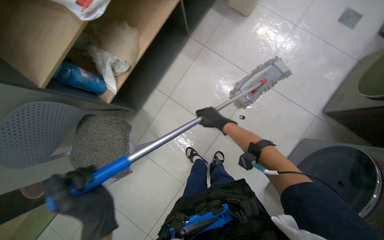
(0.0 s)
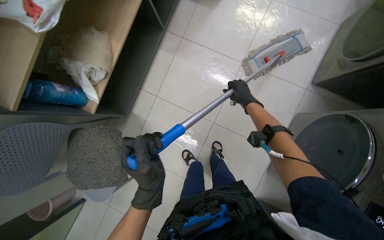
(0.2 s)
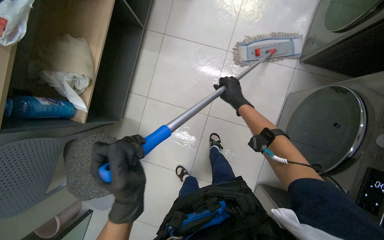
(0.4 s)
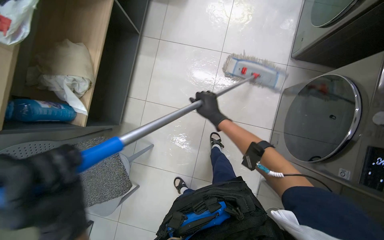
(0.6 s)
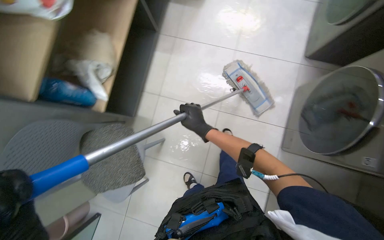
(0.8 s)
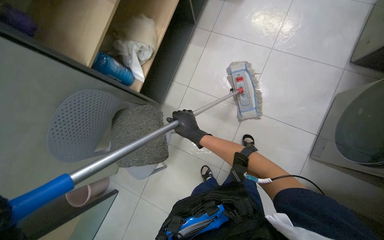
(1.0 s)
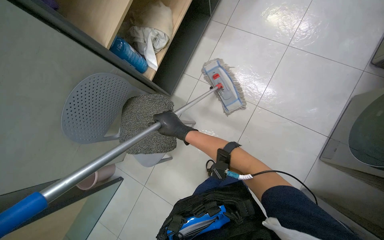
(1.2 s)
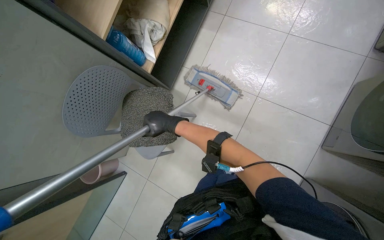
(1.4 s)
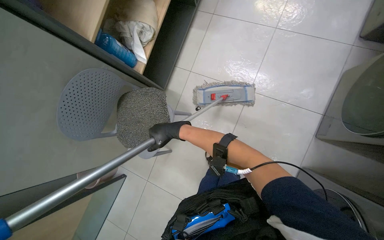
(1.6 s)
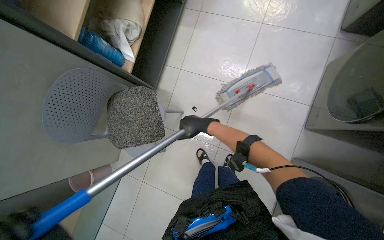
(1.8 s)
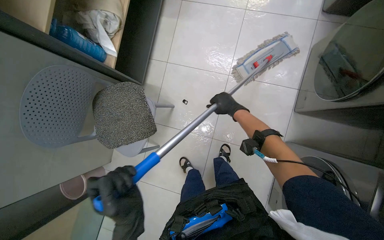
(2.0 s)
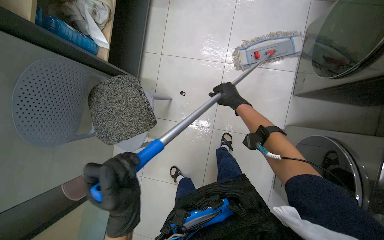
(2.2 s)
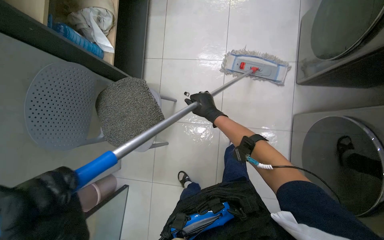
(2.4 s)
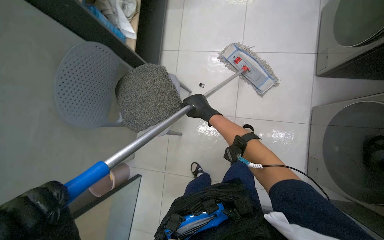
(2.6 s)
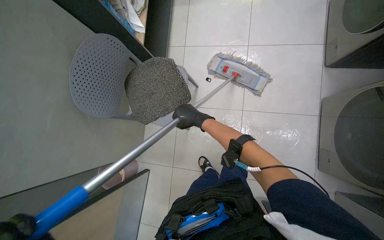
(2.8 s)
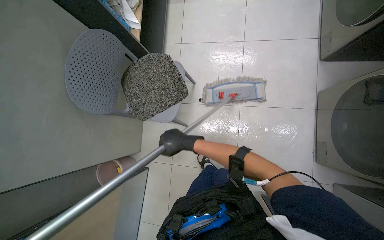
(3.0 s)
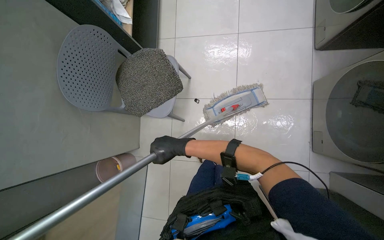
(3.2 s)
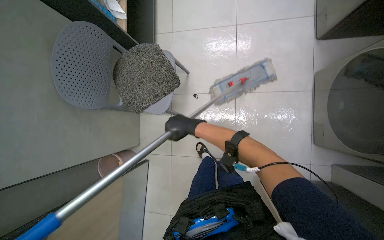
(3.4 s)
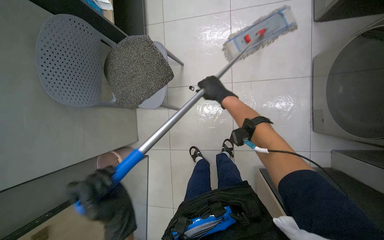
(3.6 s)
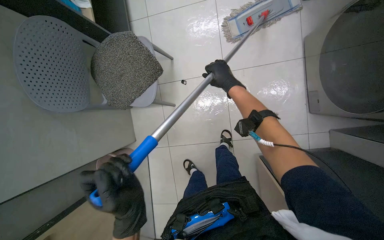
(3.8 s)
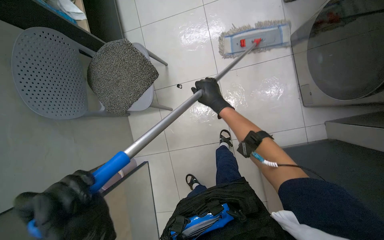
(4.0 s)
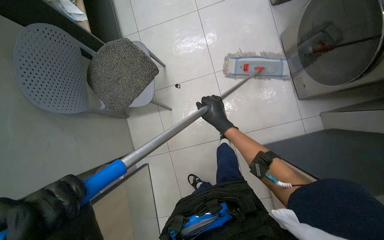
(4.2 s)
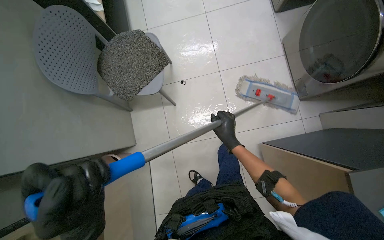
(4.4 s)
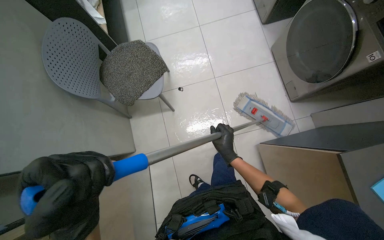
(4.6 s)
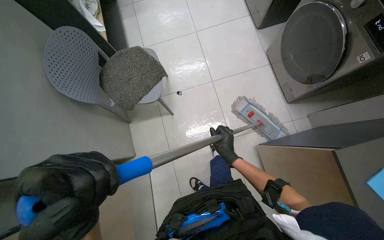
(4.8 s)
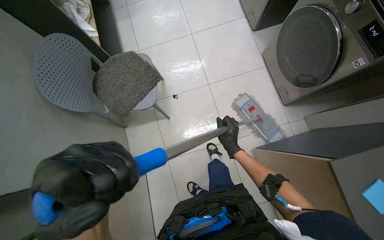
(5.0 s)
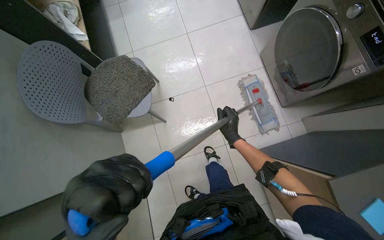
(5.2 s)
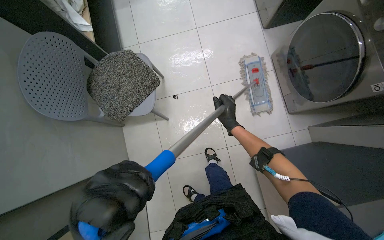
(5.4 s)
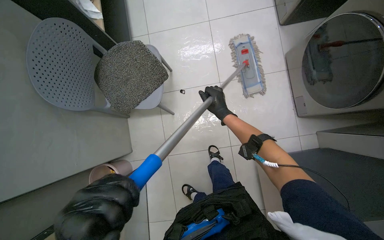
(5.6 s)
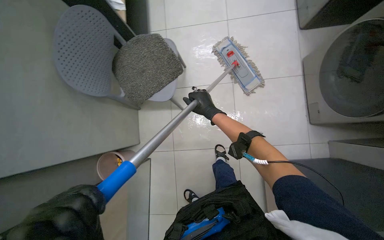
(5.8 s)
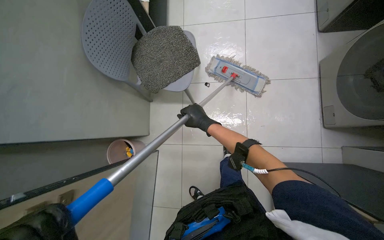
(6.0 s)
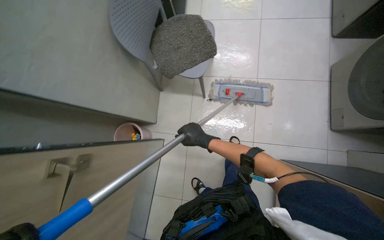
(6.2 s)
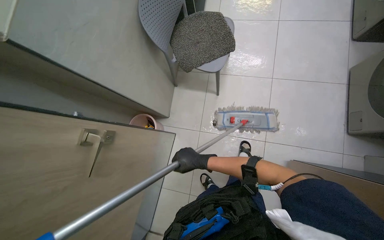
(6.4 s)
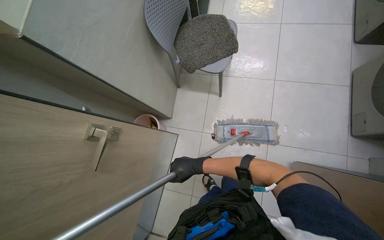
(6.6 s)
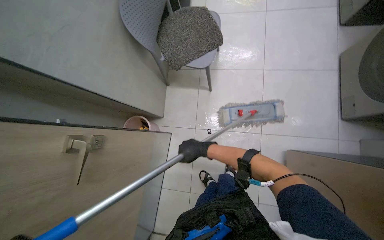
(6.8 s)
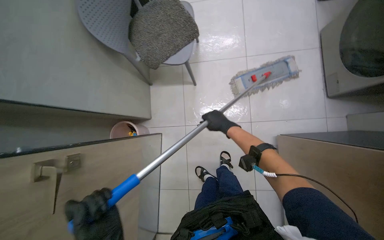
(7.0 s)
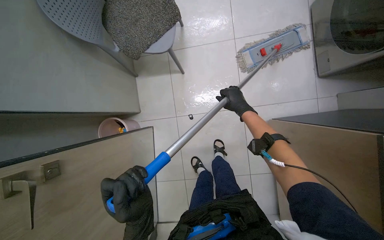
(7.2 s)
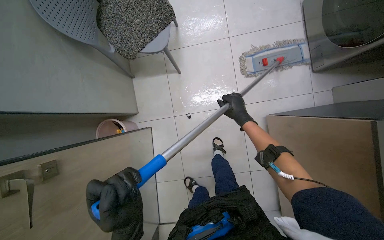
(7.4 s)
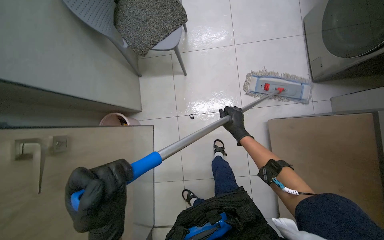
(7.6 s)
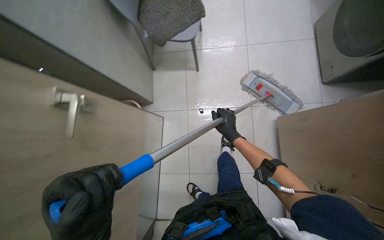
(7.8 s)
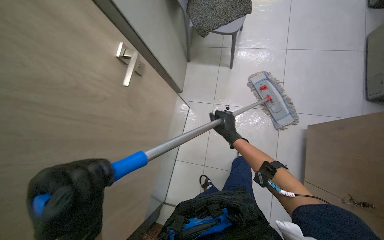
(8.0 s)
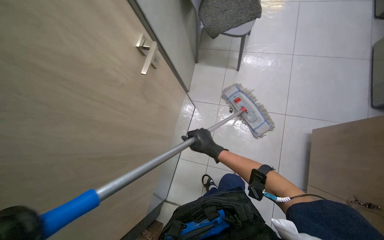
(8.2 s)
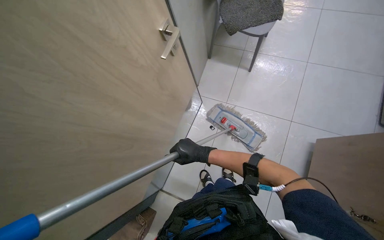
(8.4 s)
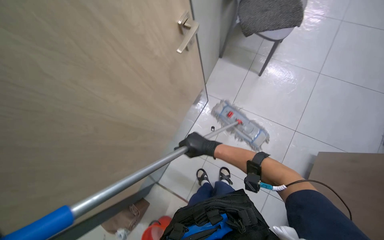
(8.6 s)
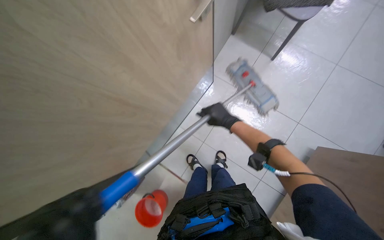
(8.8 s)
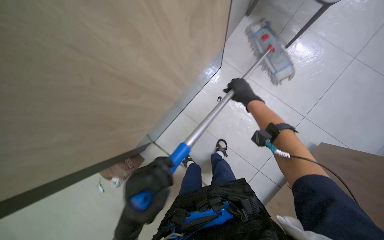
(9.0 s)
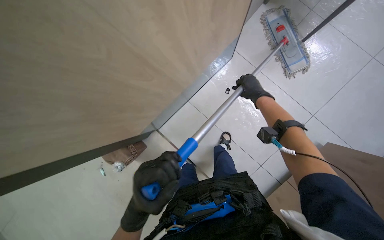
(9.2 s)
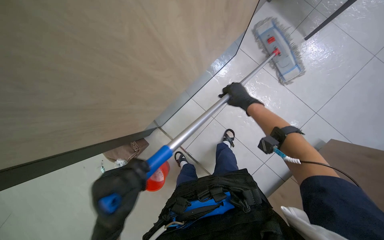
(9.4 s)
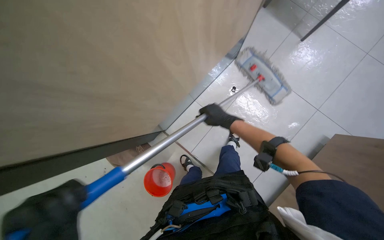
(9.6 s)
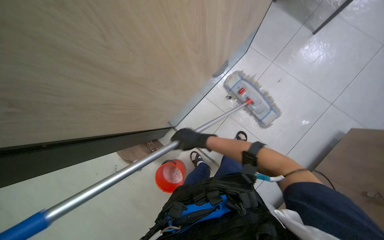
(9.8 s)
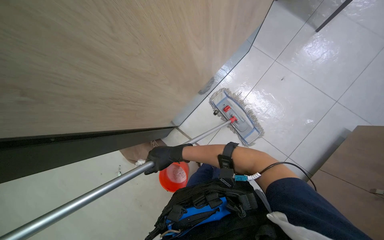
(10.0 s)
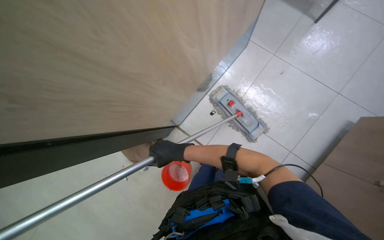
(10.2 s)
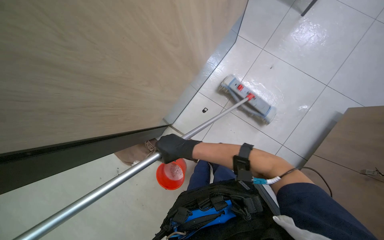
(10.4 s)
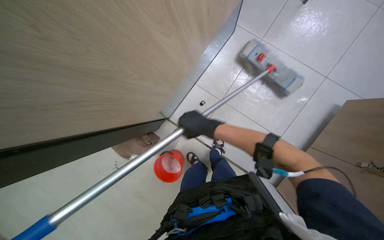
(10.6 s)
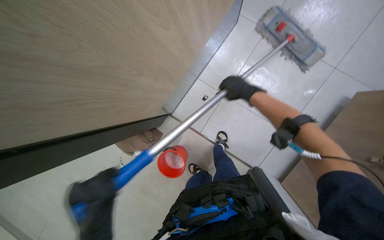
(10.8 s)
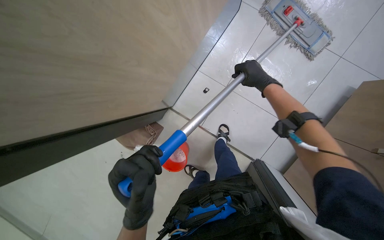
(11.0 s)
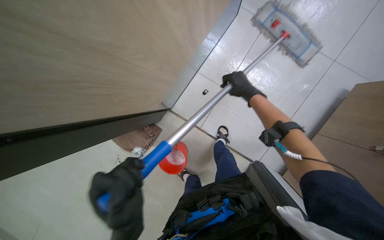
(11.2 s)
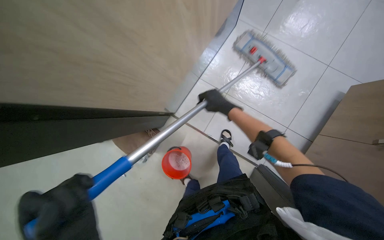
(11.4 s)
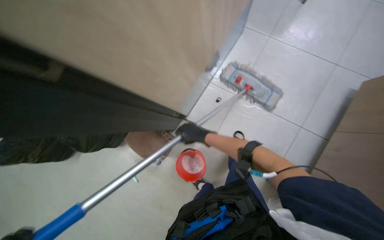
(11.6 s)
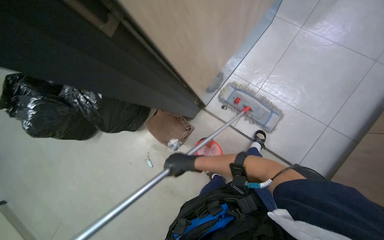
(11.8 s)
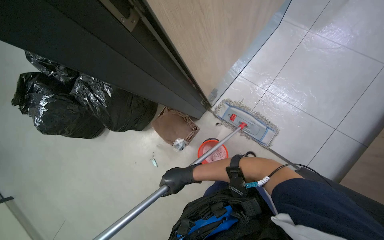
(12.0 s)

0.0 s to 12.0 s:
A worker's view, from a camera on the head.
Job: mopping floor.
The whole recording: Mopping laundry room floor. The worker continues mopping the tiled floor in the laundry room.
1.6 to 3.0 s: The right hand travels to the right and back again, approximately 35 cm each way.
3.0 to 4.4 s: The right hand moves to the right, some 15 cm, and reaches about 15 cm up the picture, then returns.
4.4 to 6.0 s: The right hand heads to the left and up the picture, covering approximately 20 cm.
6.0 to 7.6 s: The right hand goes up and down the picture, roughly 20 cm each way, reversing 2 times.
7.6 to 9.0 s: The camera travels roughly 40 cm. The scene turns about 40 degrees clockwise in the picture.
9.0 to 10.4 s: The right hand is displaced nearer to the camera, to the left and down the picture by some 30 cm.
10.4 to 12.0 s: The right hand travels up the picture and back again, approximately 20 cm each way.

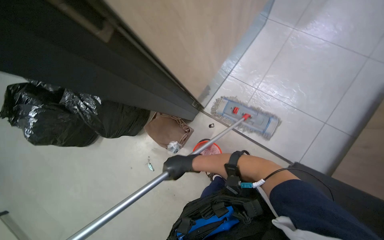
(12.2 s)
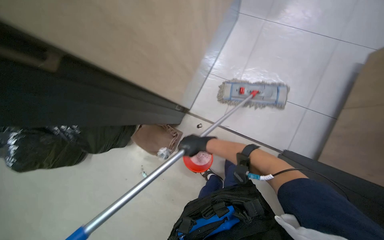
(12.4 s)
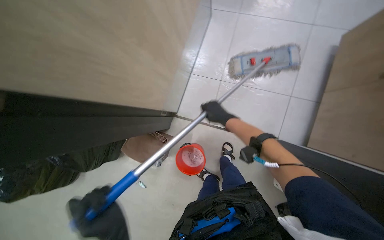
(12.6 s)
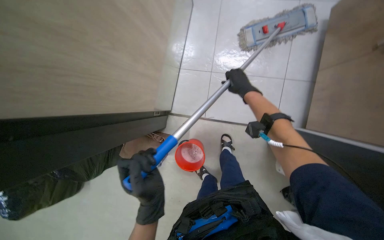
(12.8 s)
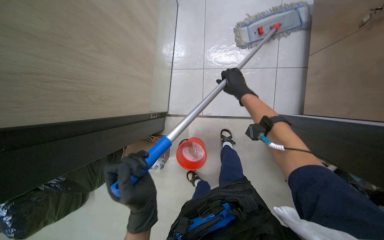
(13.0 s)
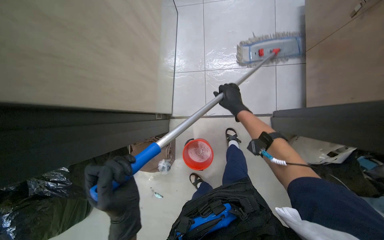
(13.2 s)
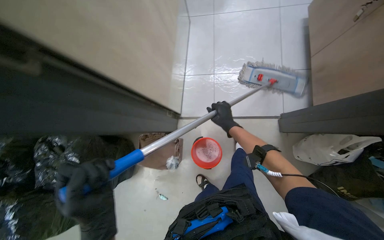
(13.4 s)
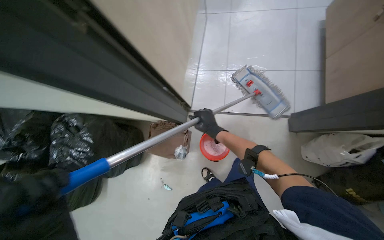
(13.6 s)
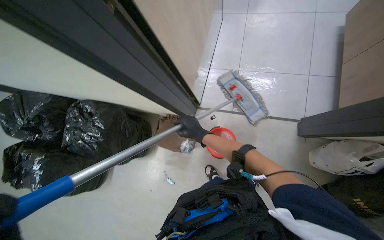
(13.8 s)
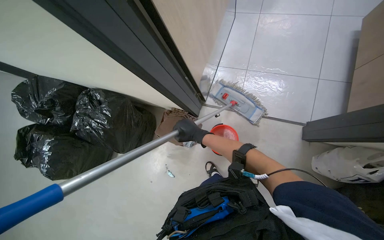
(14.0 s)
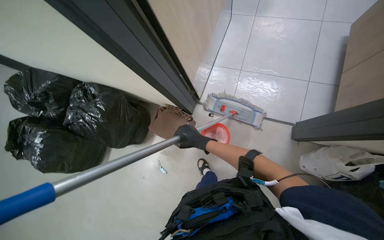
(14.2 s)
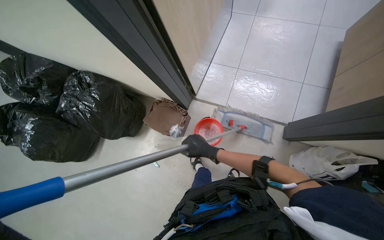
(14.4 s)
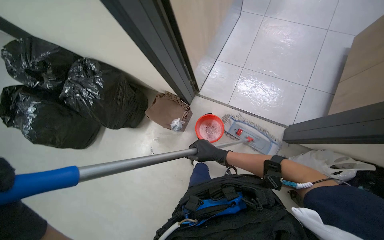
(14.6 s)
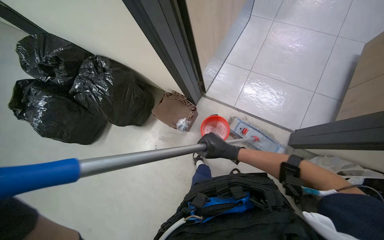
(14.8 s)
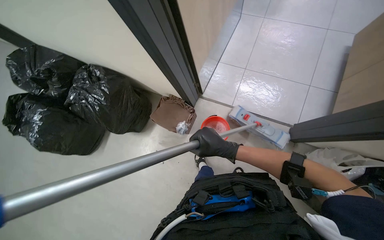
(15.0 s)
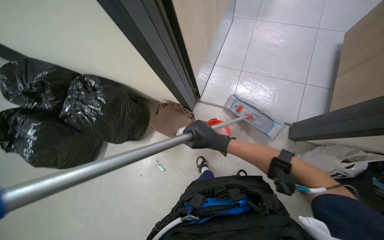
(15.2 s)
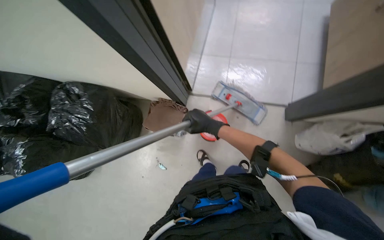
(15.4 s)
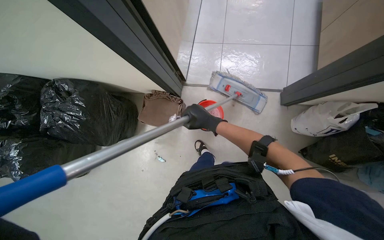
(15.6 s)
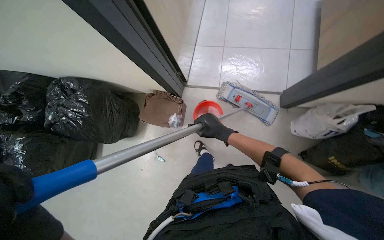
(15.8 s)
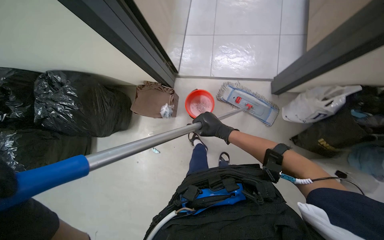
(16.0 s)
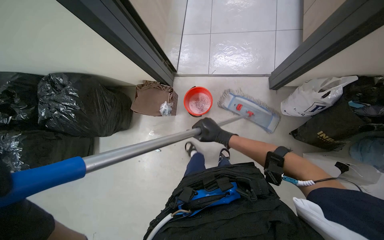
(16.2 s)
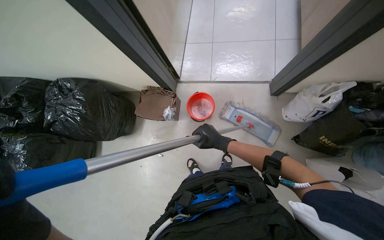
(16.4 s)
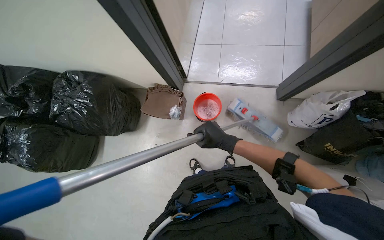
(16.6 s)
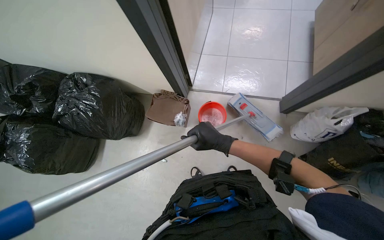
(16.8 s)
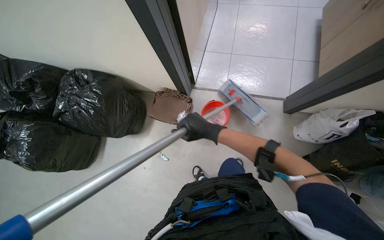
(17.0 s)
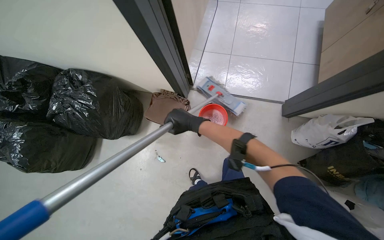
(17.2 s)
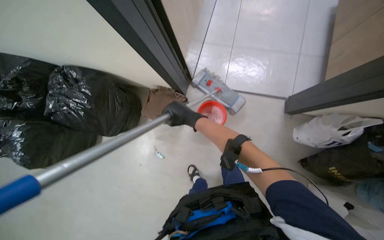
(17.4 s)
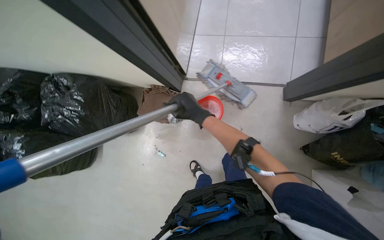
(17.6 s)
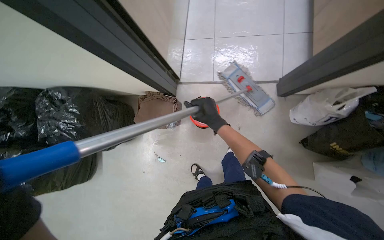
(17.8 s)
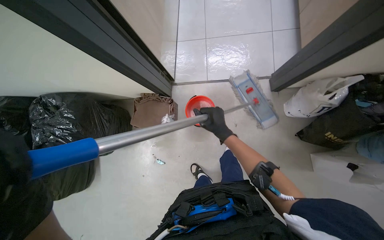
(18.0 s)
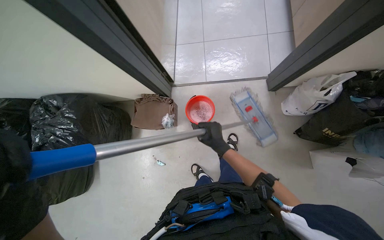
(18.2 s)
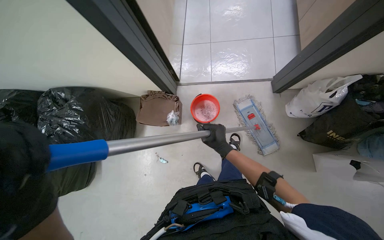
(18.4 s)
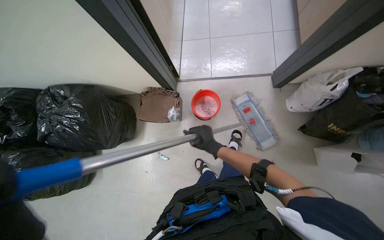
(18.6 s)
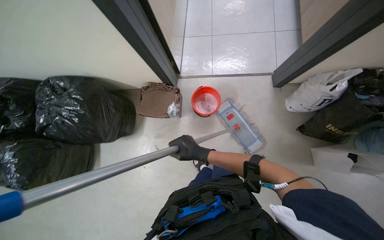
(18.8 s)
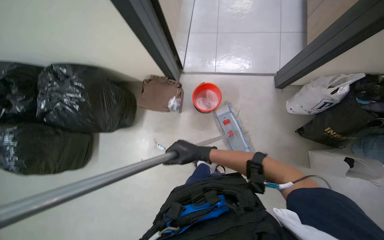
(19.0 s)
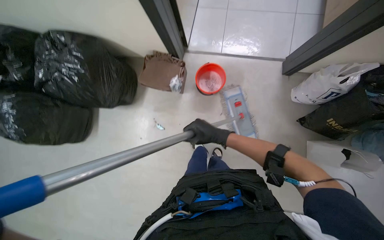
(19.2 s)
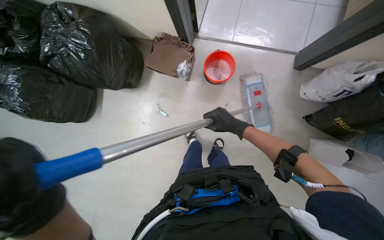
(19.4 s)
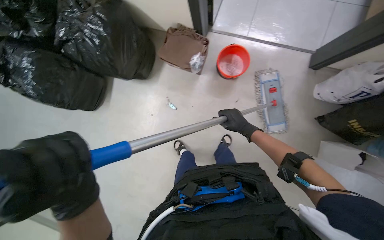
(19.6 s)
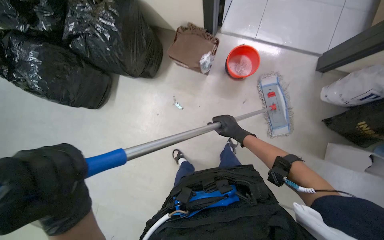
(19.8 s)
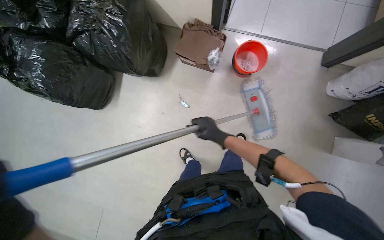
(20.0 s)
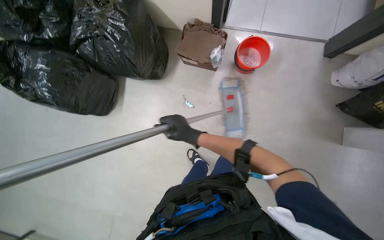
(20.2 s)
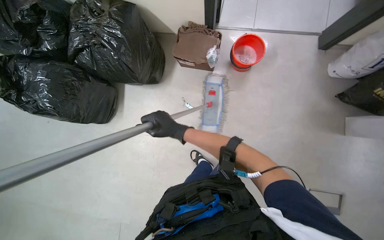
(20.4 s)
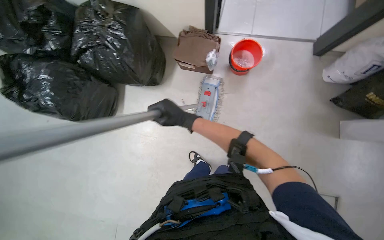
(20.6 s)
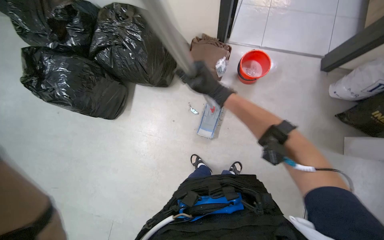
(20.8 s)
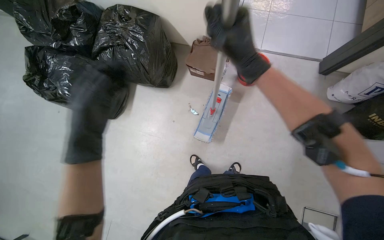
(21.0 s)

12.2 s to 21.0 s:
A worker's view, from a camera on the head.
Job: mopping floor.
The whole recording: Mopping laundry room floor. The worker continues mopping the tiled floor in the laundry room.
12.2 to 13.6 s: Everything in view rotates some 25 degrees counterclockwise.
13.6 to 15.2 s: The right hand moves nearer to the camera, approximately 15 cm.
19.6 to 21.0 s: The right hand shifts roughly 25 cm nearer to the camera, and reaches some 50 cm to the left, then returns.
